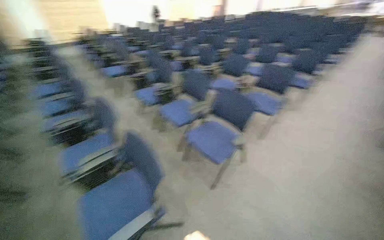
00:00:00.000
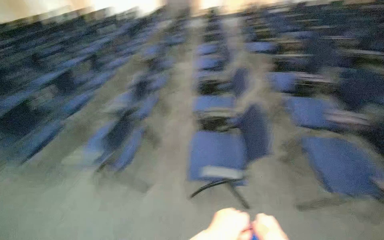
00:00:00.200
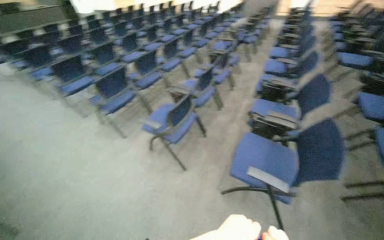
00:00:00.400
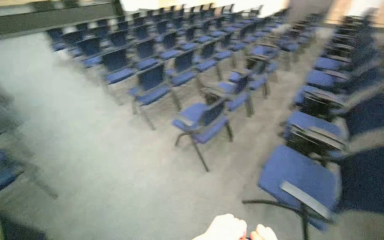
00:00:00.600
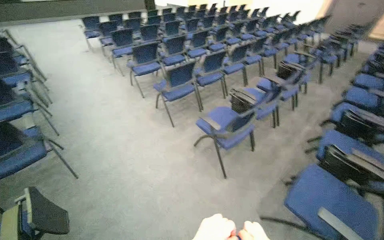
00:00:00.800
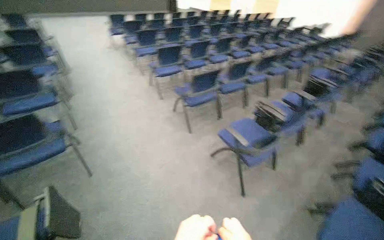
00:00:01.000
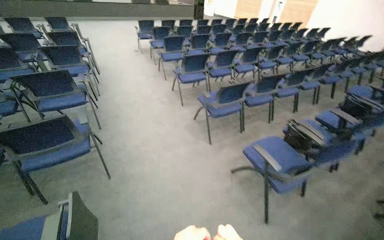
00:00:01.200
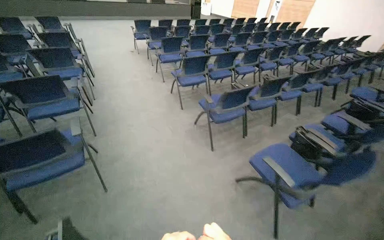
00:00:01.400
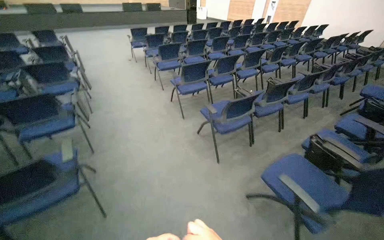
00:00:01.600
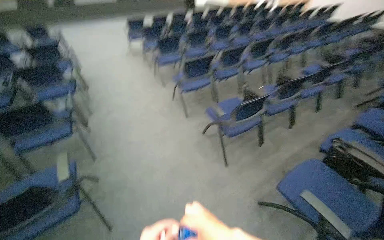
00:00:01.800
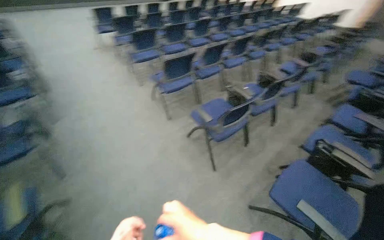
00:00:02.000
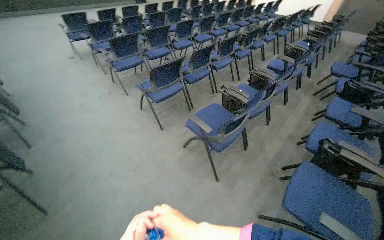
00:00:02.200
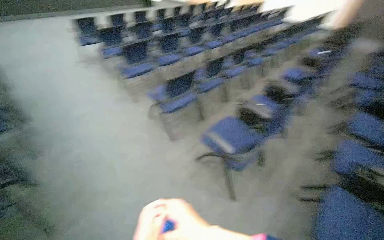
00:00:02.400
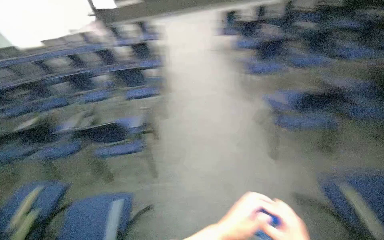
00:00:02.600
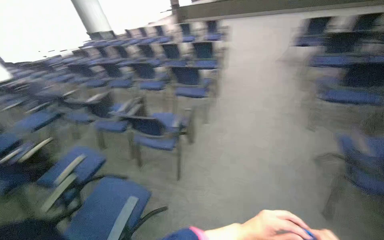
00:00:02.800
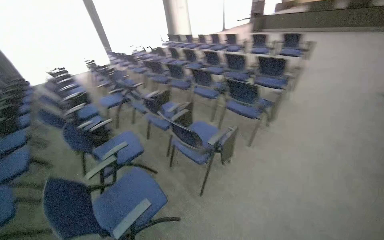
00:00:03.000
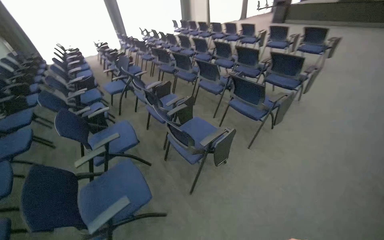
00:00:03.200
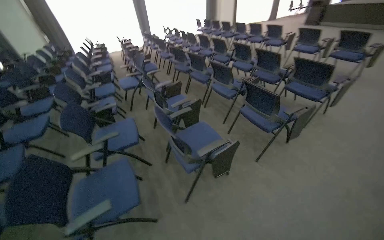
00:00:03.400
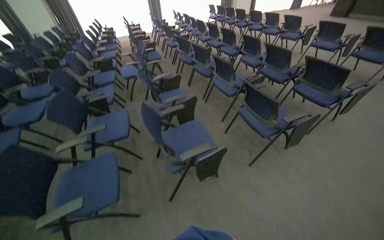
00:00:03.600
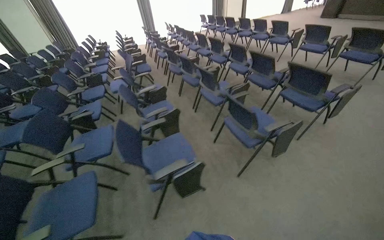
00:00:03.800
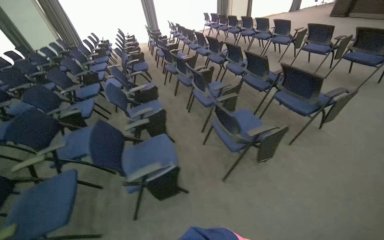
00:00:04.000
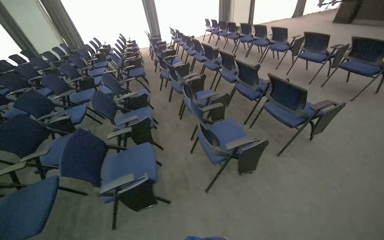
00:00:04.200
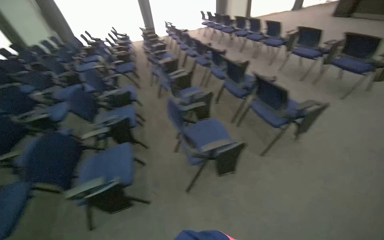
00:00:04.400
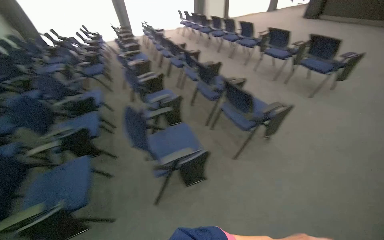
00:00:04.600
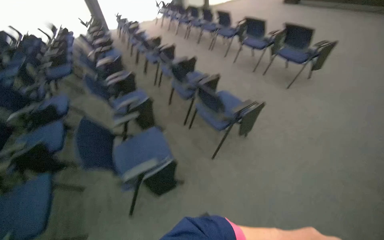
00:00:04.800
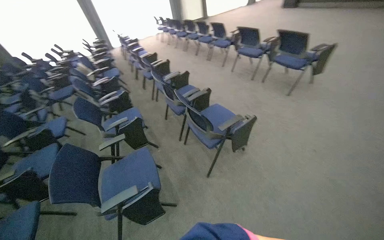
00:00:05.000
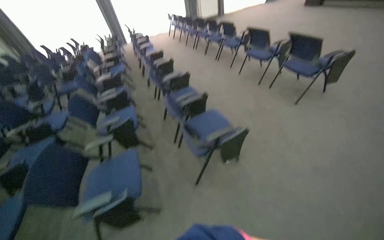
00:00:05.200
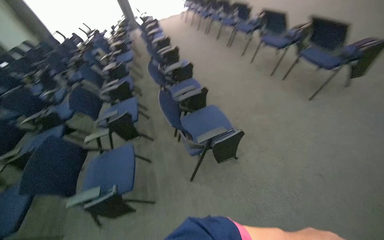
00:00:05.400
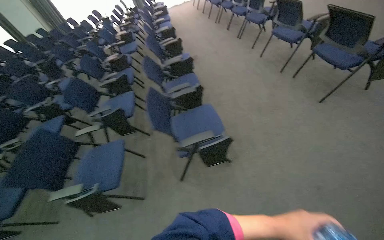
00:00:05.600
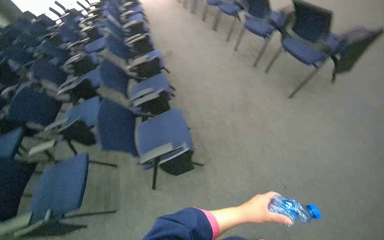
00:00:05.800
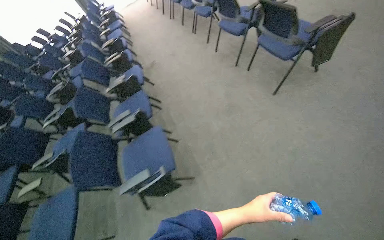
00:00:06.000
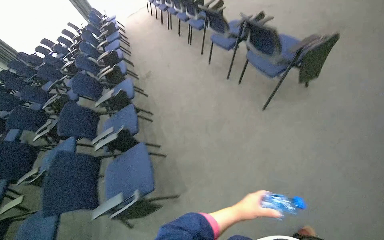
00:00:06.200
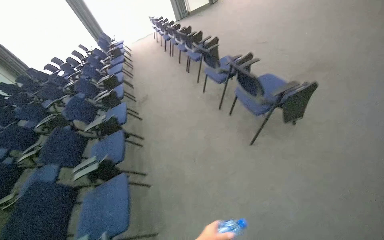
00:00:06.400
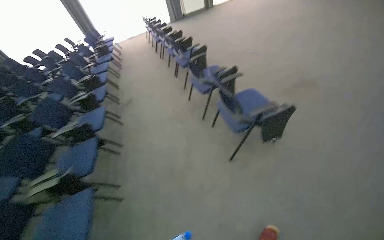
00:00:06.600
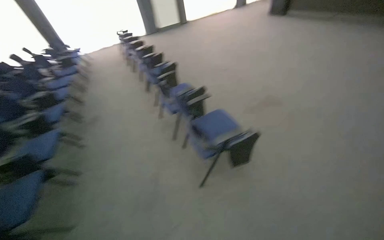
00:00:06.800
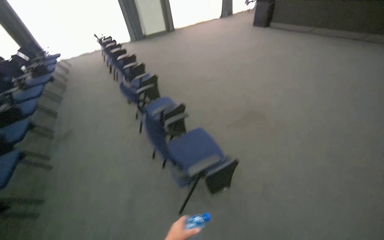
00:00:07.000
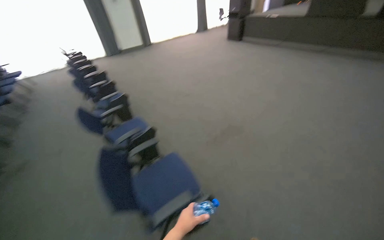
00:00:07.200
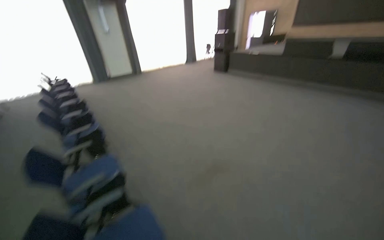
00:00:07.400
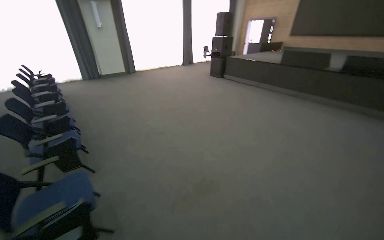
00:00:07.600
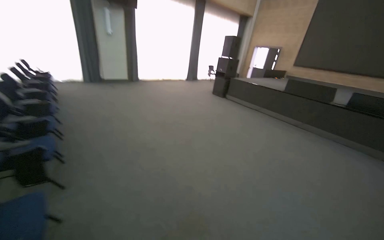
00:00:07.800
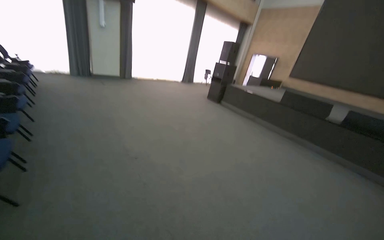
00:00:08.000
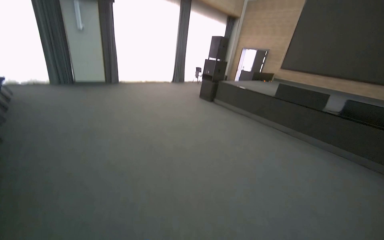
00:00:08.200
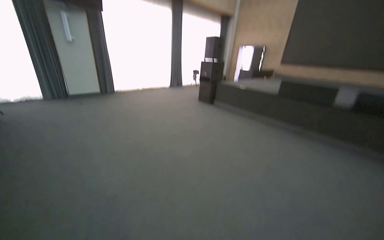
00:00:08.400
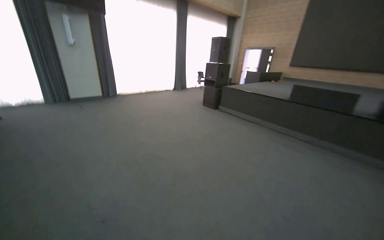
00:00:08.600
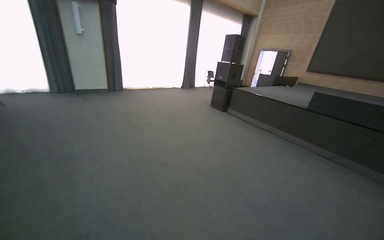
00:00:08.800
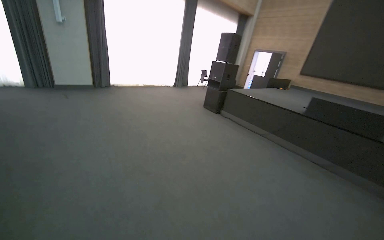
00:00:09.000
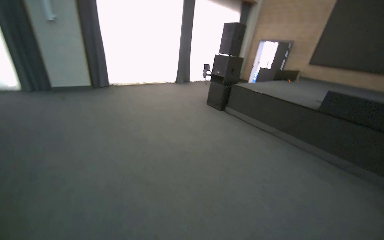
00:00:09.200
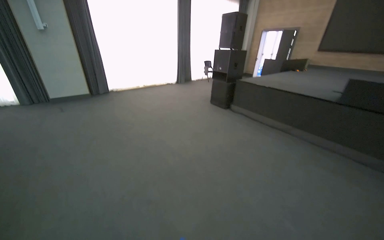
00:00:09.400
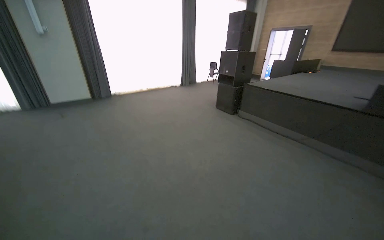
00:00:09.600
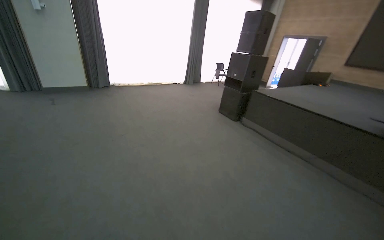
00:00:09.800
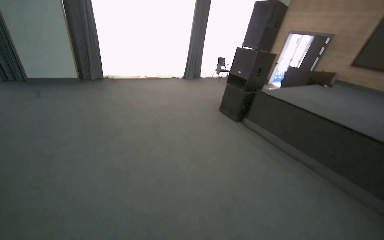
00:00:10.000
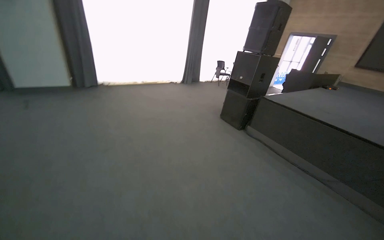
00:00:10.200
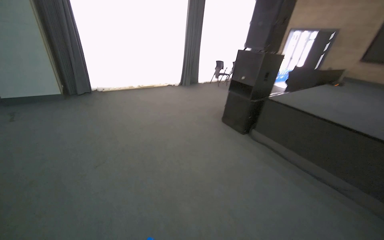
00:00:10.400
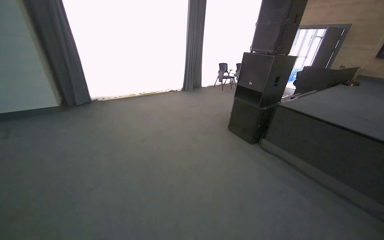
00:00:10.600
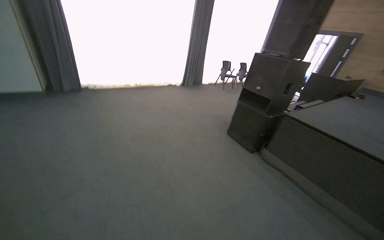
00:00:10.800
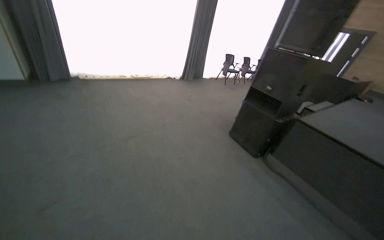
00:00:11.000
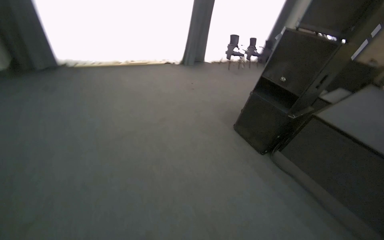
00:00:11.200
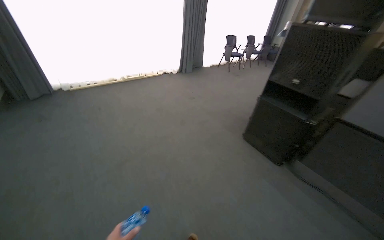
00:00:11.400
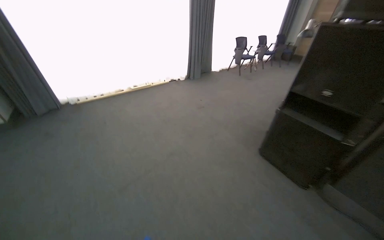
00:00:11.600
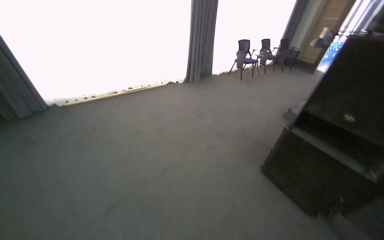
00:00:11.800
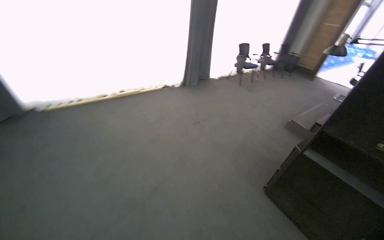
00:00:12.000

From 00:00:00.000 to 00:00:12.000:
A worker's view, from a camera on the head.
Job: managing trash.
The whole recording: Collecting and disposing of trash. The worker collects small pieces of trash from the floor and a ledge, then disposes of them in a trash can.
From 00:00:00.000 to 00:00:01.600: The camera is carried roughly 90 cm. The wearer's head swings some 60 degrees to the left.
From 00:00:01.600 to 00:00:03.000: The camera is carried some 80 cm. The head turns to the left by some 35 degrees.
From 00:00:03.000 to 00:00:04.400: The camera travels to the right, about 1.5 m. The head turns to the left by some 25 degrees.
From 00:00:04.400 to 00:00:06.000: The camera travels some 2 m. The view tips downward by approximately 15 degrees.
From 00:00:06.000 to 00:00:07.600: The camera is carried roughly 1.5 m. The camera is aimed some 25 degrees further to the right. The camera pitches upward, by roughly 25 degrees.
From 00:00:07.600 to 00:00:09.000: The head travels about 1.5 m.
From 00:00:09.000 to 00:00:10.400: The wearer moves some 1.5 m.
From 00:00:10.400 to 00:00:12.000: The camera travels some 2 m.

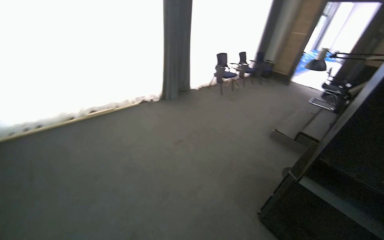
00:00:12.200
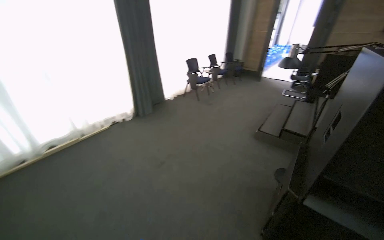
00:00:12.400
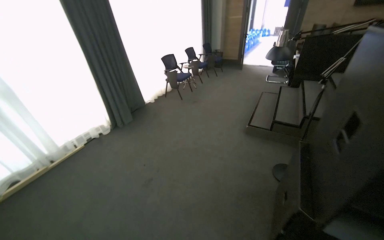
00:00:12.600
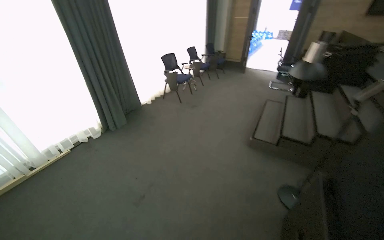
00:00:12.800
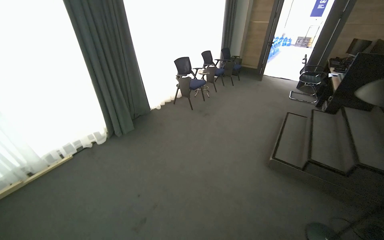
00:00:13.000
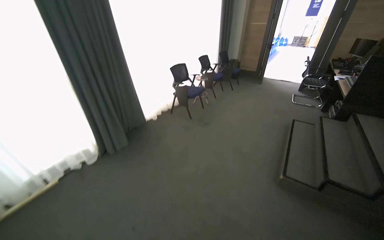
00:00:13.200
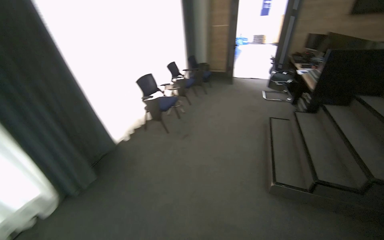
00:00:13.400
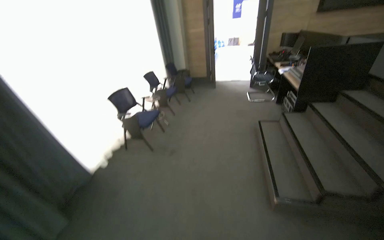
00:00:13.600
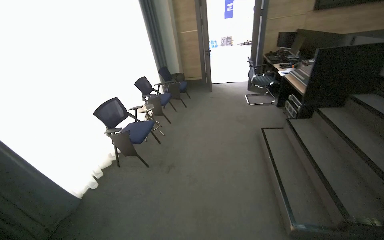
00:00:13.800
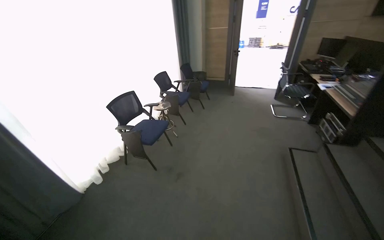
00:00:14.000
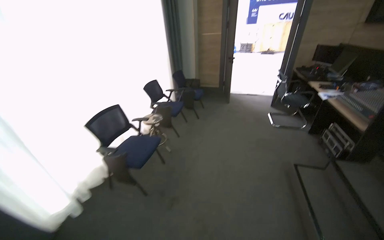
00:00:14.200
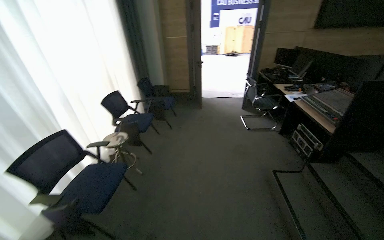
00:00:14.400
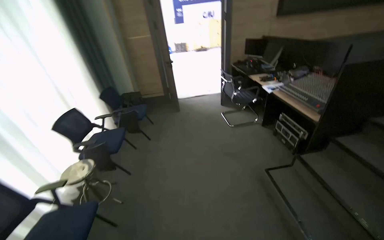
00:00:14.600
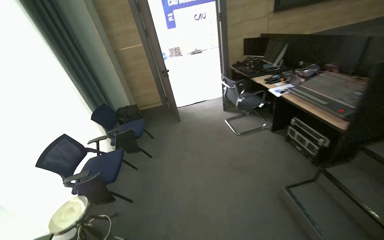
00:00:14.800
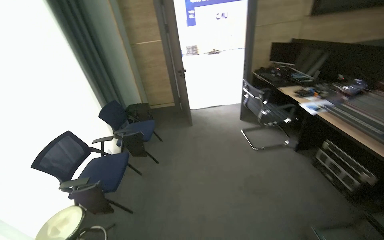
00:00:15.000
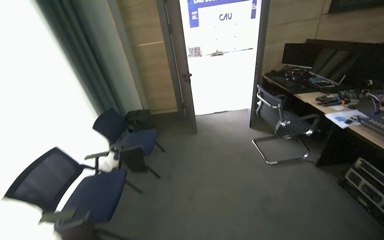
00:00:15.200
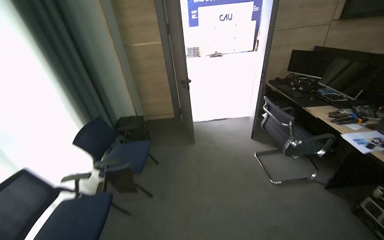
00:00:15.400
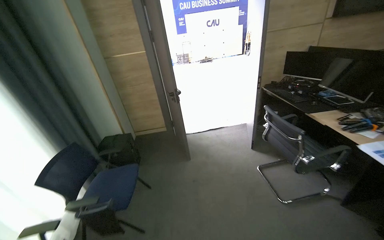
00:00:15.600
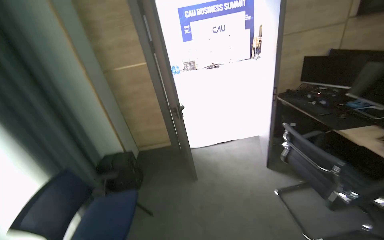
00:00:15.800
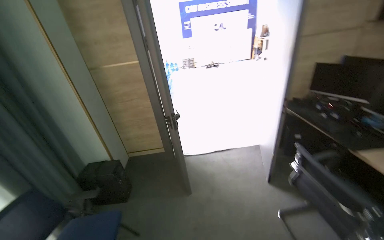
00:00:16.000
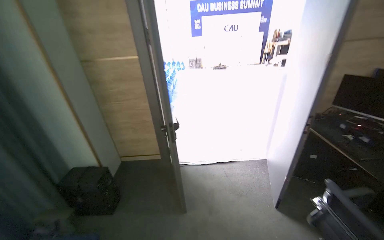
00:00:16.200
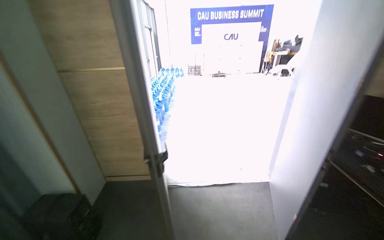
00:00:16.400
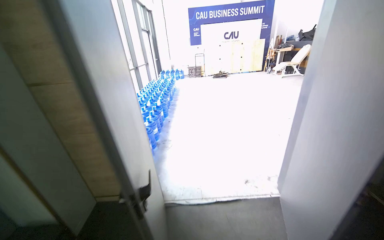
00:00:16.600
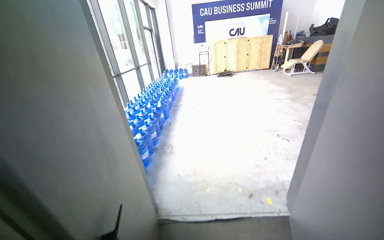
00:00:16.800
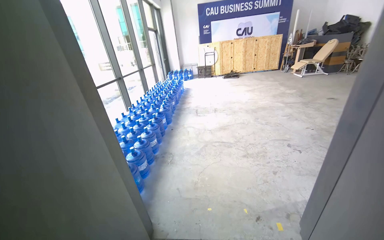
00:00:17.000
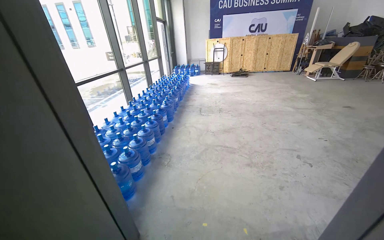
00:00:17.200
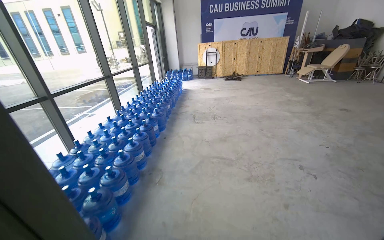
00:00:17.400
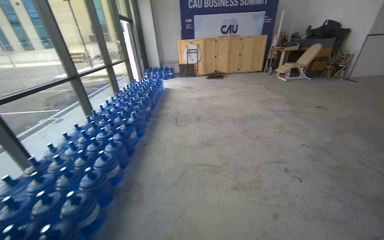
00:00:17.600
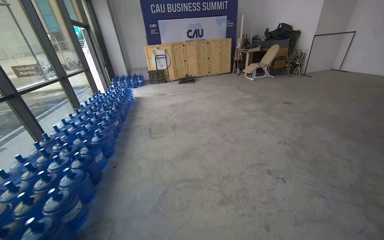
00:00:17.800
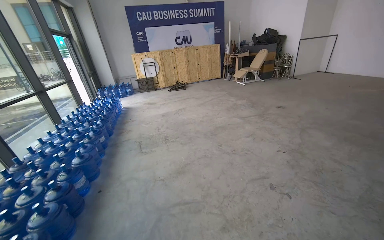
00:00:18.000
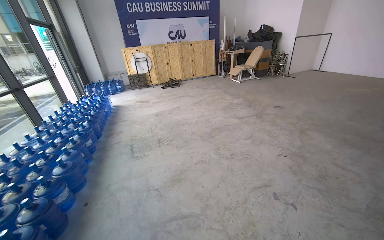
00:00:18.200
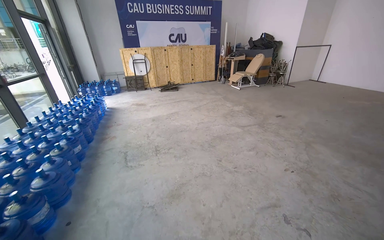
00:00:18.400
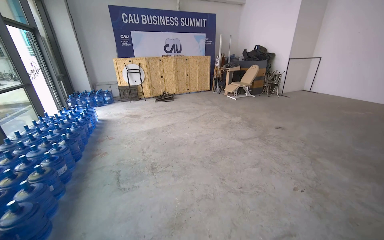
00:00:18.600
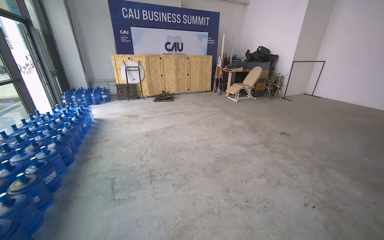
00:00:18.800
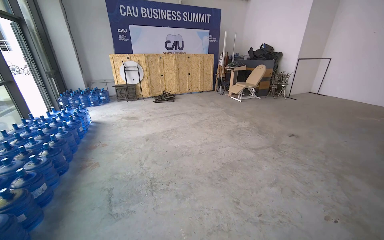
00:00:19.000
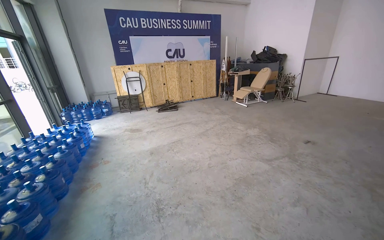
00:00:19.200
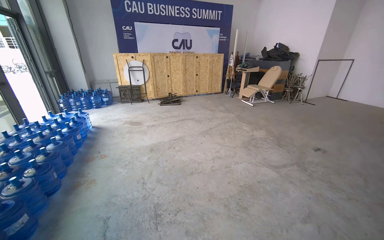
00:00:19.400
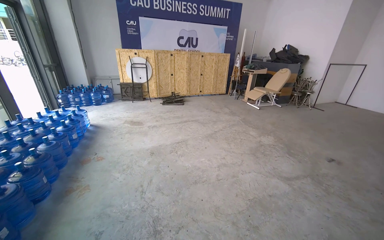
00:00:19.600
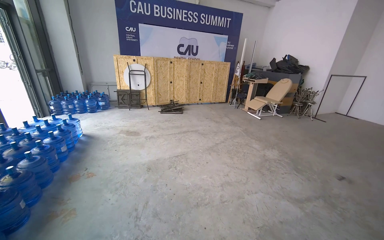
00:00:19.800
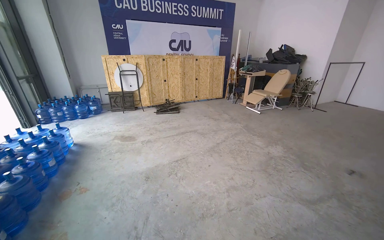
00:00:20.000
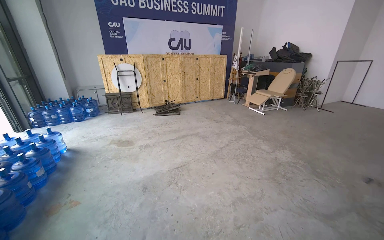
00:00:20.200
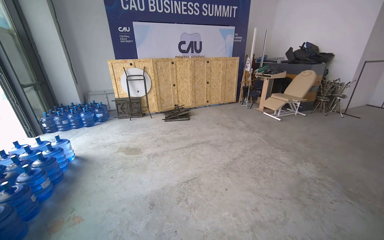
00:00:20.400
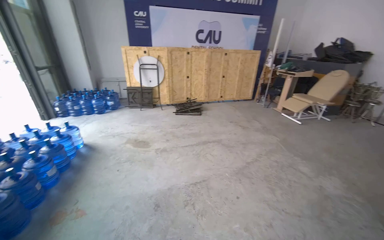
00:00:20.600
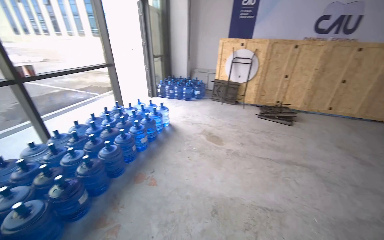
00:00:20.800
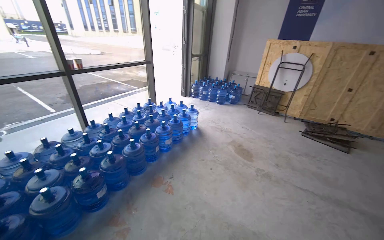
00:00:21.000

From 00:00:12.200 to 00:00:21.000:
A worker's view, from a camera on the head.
Job: managing trash.
The whole recording: Collecting and disposing of trash. The worker collects small pieces of trash from the floor and a ledge, then disposes of them in a trash can.
From 00:00:12.200 to 00:00:13.600: The camera travels some 2 m. The wearer looks approximately 40 degrees further to the right.
From 00:00:13.600 to 00:00:15.200: The wearer moves some 2 m.
From 00:00:15.200 to 00:00:16.600: The camera is carried roughly 1.5 m.
From 00:00:16.600 to 00:00:18.000: The camera is carried about 1.5 m.
From 00:00:18.000 to 00:00:19.600: The camera travels some 1.5 m.
From 00:00:19.600 to 00:00:21.000: The camera is carried about 1.5 m. The wearer's head swings some 50 degrees to the left.
